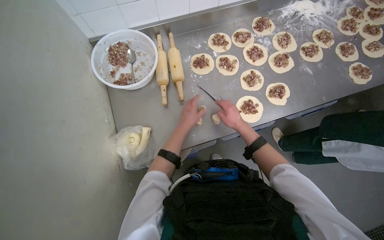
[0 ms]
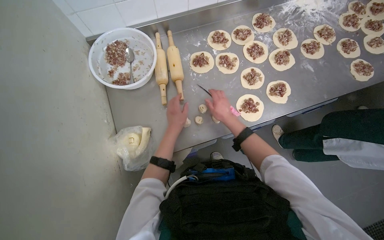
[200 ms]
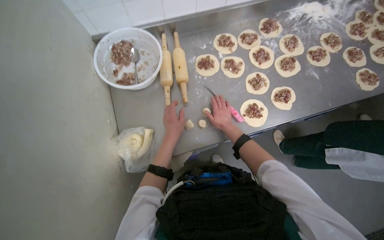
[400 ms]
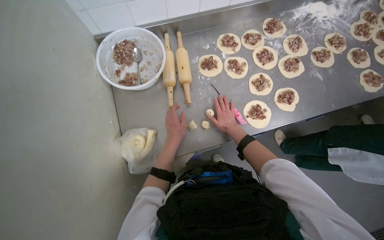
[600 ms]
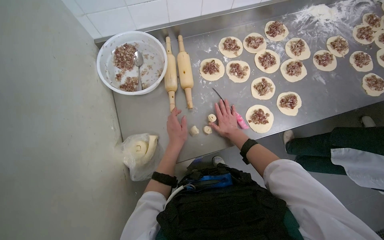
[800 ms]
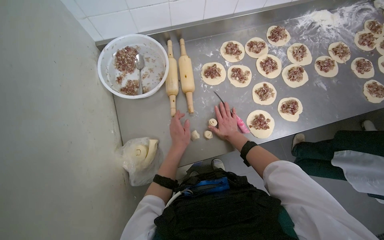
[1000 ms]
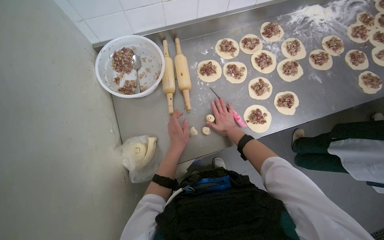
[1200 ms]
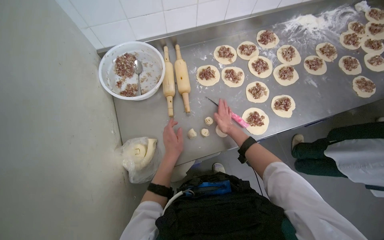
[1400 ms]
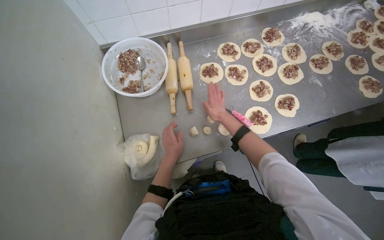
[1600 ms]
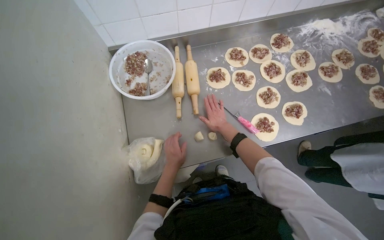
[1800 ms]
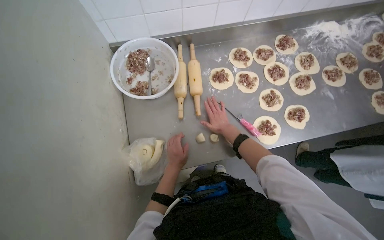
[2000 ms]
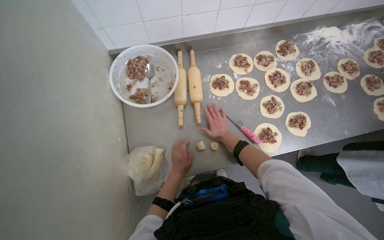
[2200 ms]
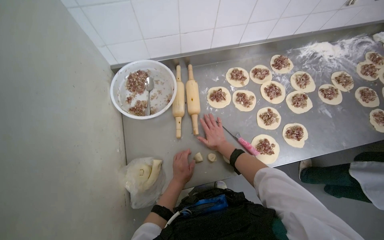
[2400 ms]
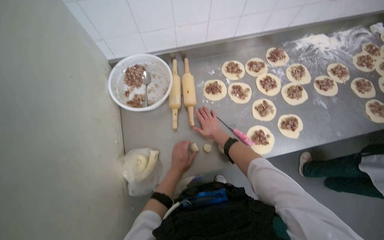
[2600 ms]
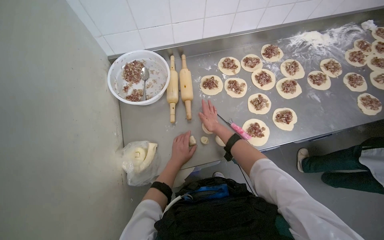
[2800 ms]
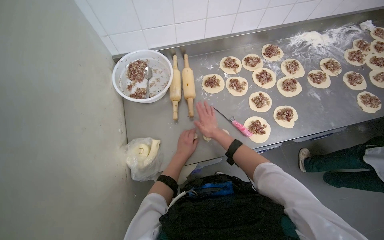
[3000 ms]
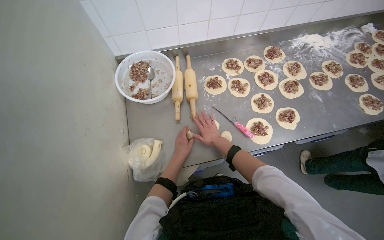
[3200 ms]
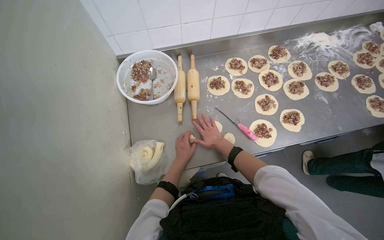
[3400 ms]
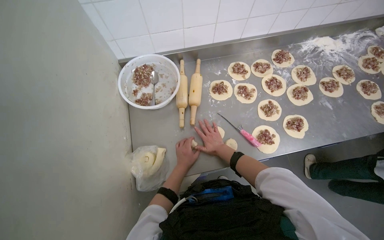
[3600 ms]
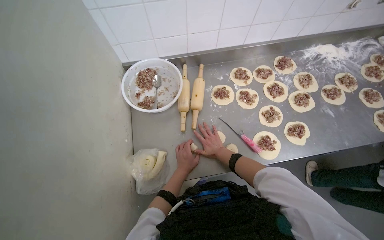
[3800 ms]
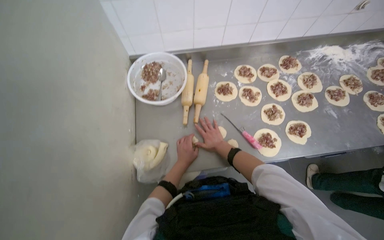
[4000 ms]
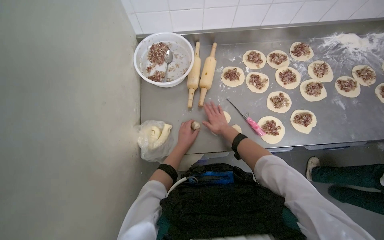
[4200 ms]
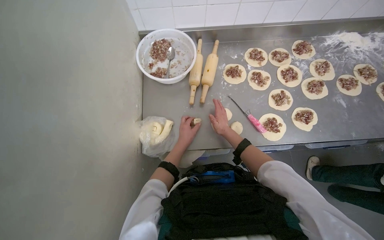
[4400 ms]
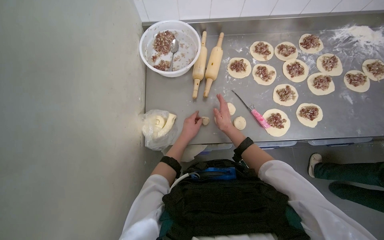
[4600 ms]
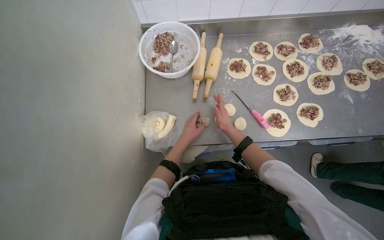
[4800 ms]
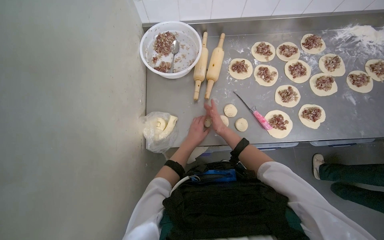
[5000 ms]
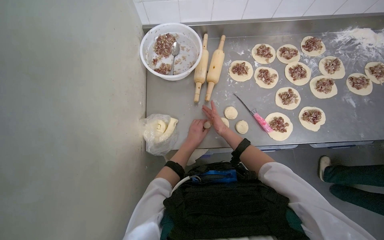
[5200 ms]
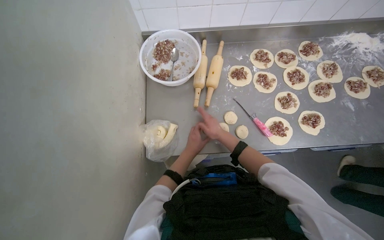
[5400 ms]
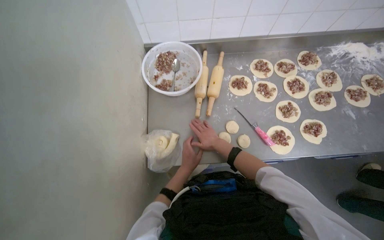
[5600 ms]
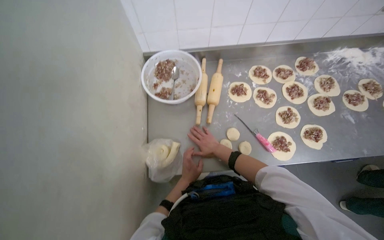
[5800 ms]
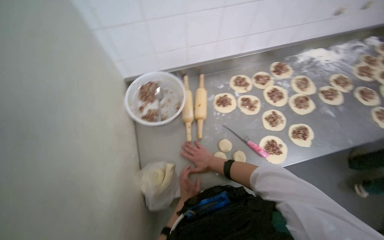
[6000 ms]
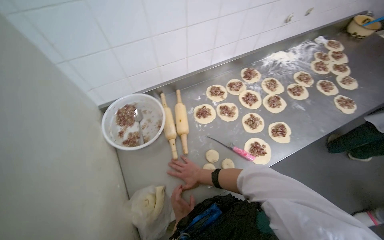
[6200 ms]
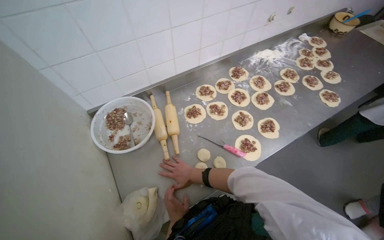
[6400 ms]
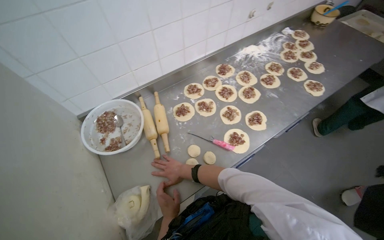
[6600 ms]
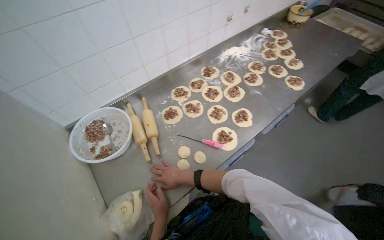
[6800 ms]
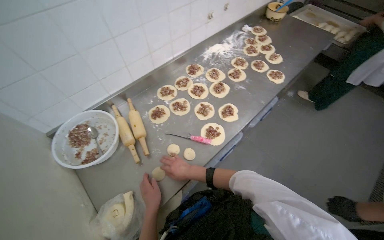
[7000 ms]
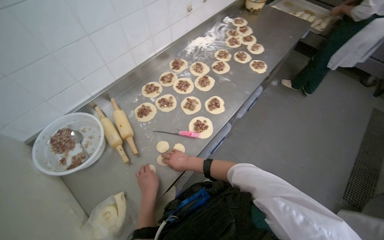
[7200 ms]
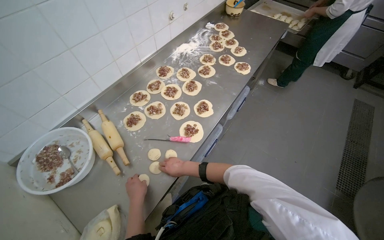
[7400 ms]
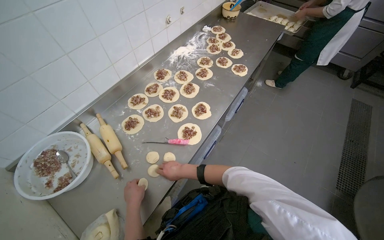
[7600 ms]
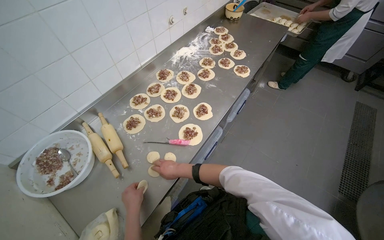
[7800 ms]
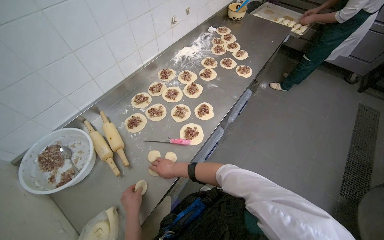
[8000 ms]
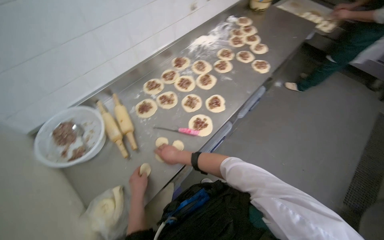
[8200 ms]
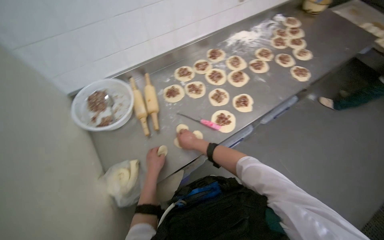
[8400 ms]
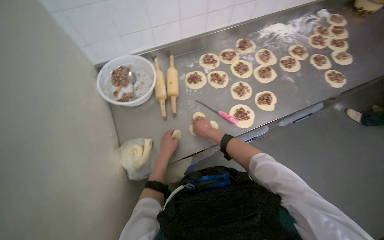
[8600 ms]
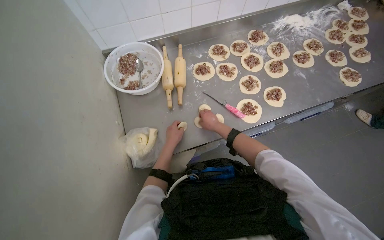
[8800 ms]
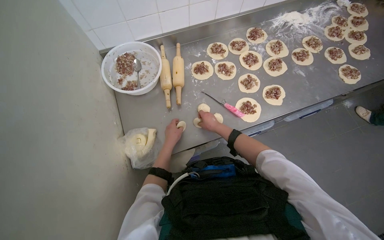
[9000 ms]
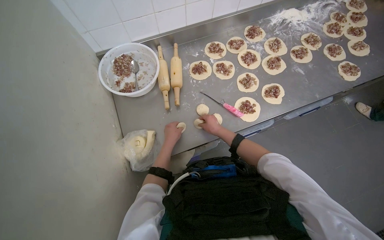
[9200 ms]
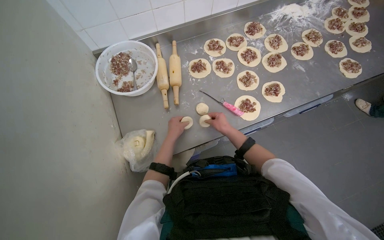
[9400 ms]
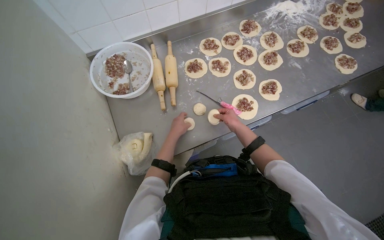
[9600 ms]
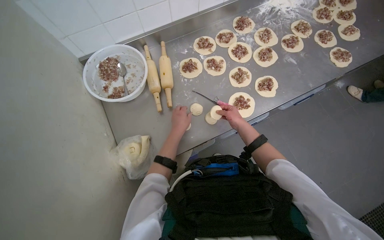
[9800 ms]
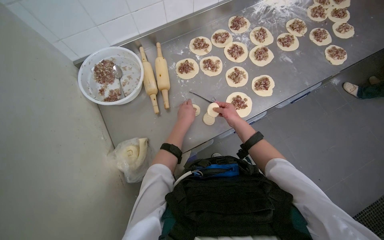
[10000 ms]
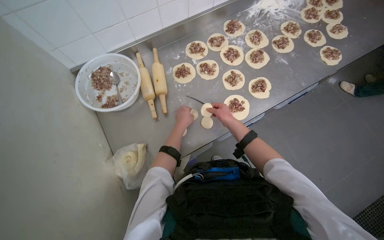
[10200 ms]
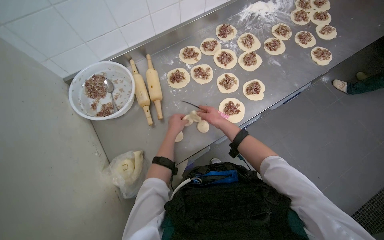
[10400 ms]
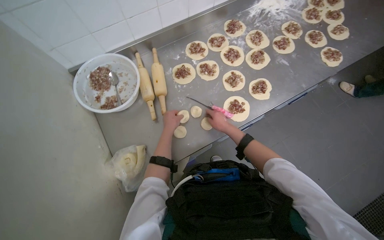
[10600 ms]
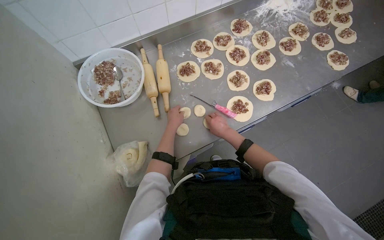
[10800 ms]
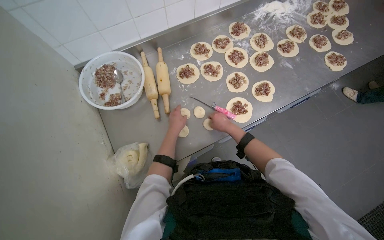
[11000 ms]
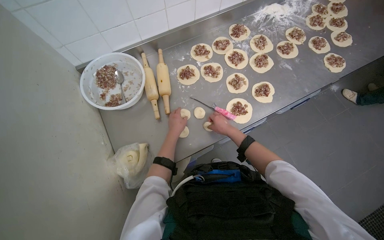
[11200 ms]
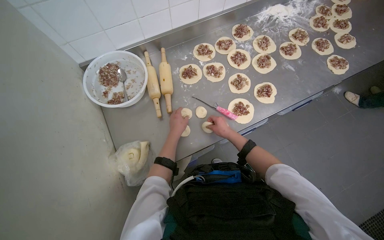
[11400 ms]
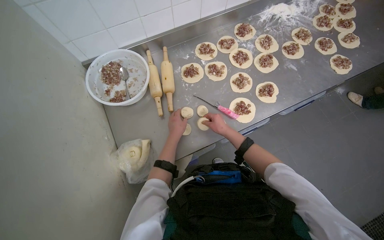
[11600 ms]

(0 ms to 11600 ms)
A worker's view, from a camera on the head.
Job: preparing food.
The whole recording: Forming dough into circles. The worker forms small pieces of dough into circles with their hands.
0 ms - 1400 ms: The hands stay close to where they were, moving slightly.
1400 ms - 4400 ms: The hands make small movements and keep their place.
4400 ms - 5800 ms: The hands are busy where they are.
5800 ms - 7200 ms: The head turns to the right by approximately 45 degrees.
7200 ms - 8800 ms: The wearer's head swings approximately 30 degrees to the left.
8800 ms - 10200 ms: The right hand shifts some 10 cm to the right; the left hand shifts roughly 15 cm up the picture and to the right.
10200 ms - 11600 ms: The hands work in one place, with small movements.

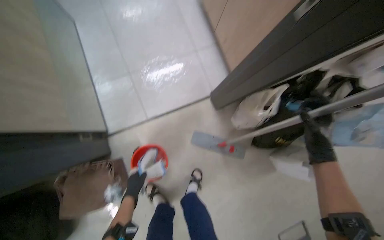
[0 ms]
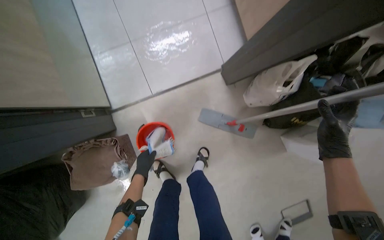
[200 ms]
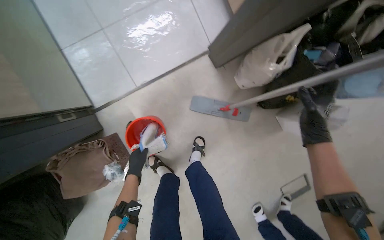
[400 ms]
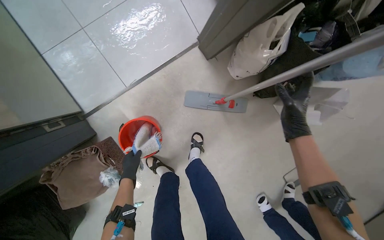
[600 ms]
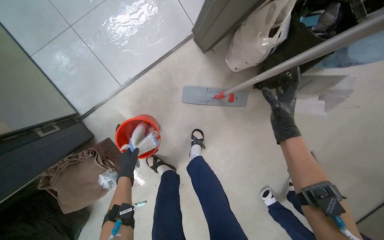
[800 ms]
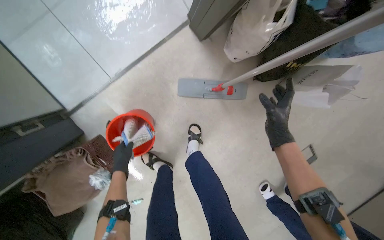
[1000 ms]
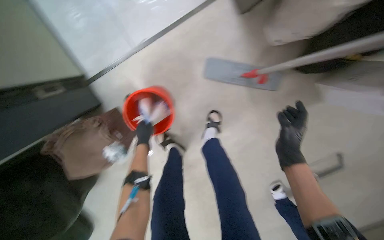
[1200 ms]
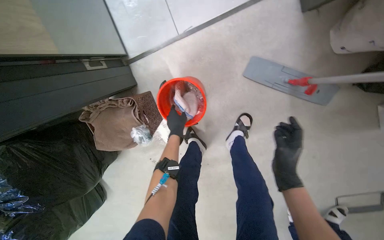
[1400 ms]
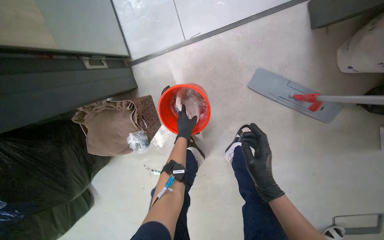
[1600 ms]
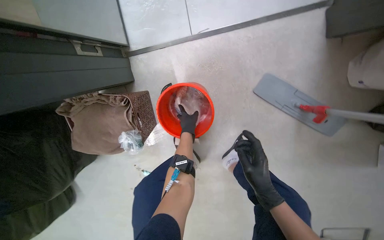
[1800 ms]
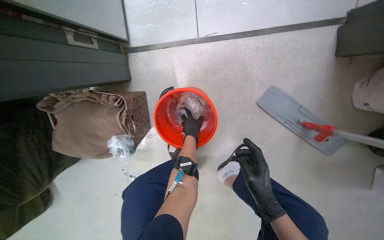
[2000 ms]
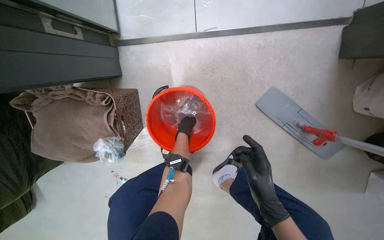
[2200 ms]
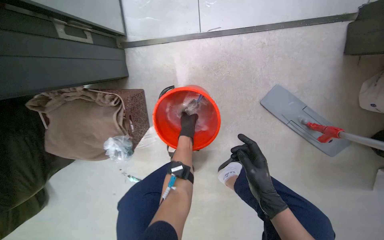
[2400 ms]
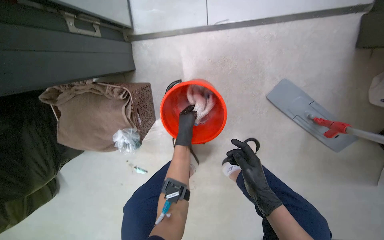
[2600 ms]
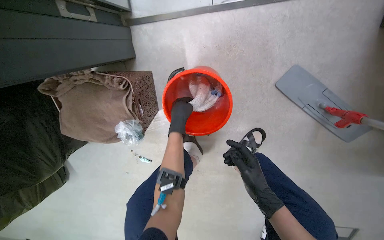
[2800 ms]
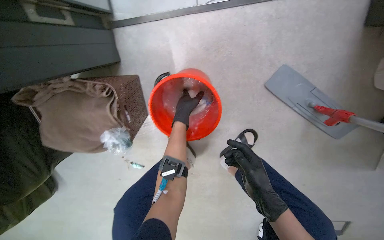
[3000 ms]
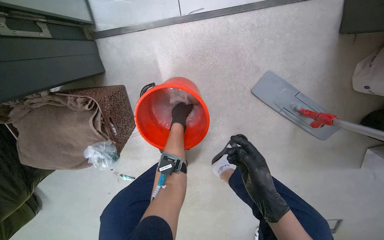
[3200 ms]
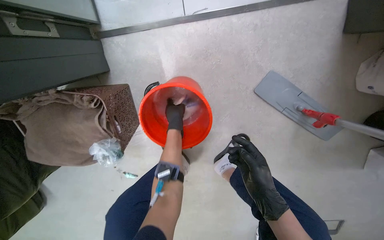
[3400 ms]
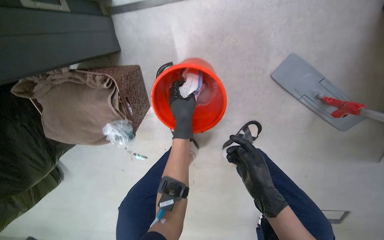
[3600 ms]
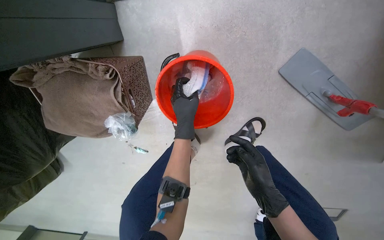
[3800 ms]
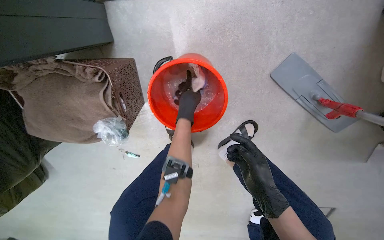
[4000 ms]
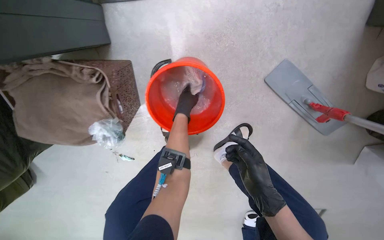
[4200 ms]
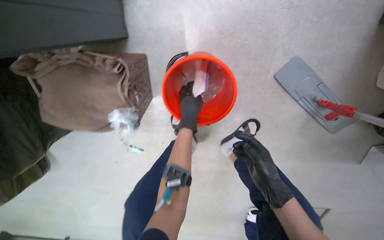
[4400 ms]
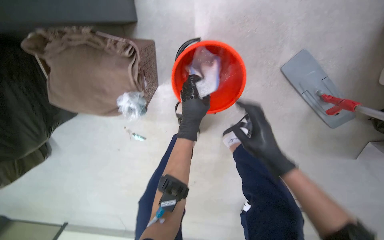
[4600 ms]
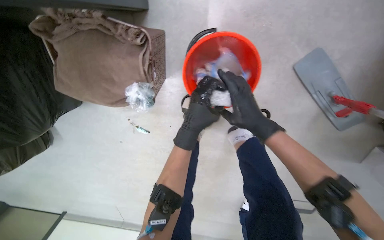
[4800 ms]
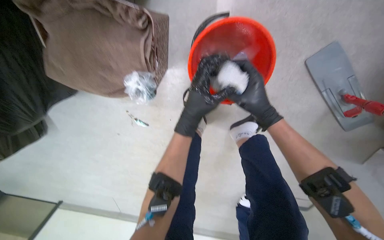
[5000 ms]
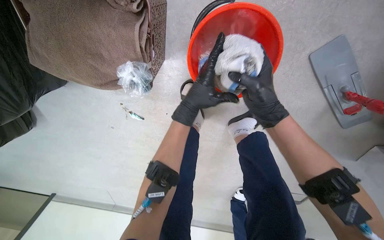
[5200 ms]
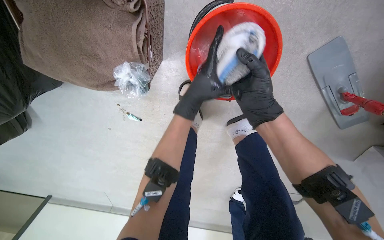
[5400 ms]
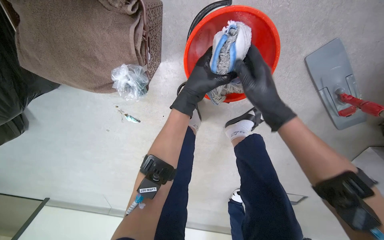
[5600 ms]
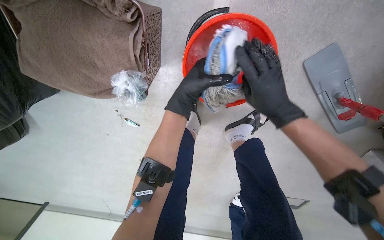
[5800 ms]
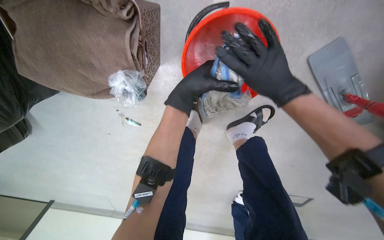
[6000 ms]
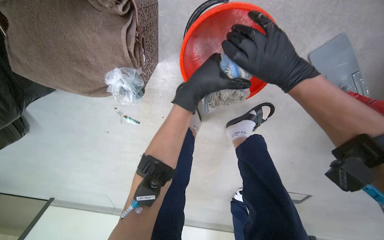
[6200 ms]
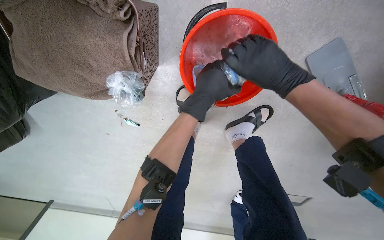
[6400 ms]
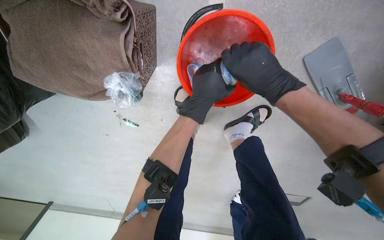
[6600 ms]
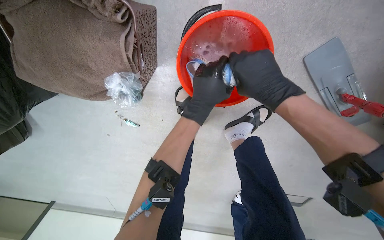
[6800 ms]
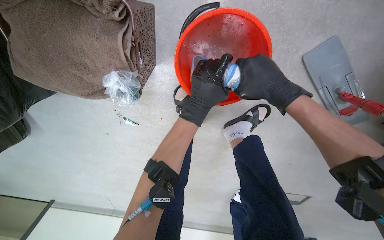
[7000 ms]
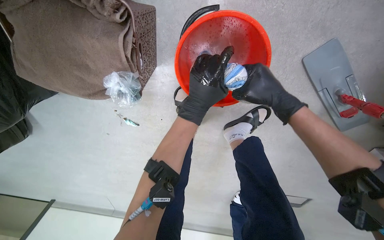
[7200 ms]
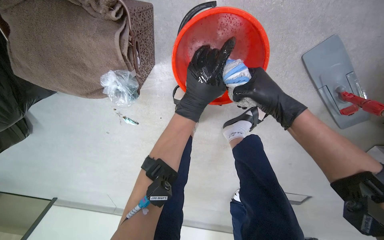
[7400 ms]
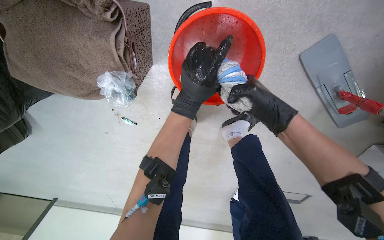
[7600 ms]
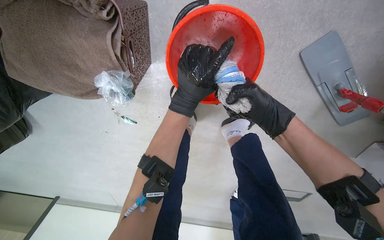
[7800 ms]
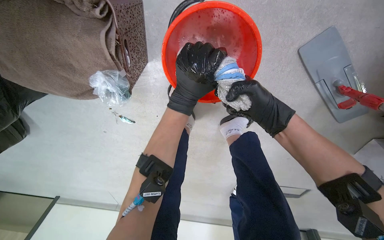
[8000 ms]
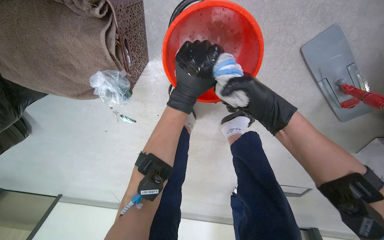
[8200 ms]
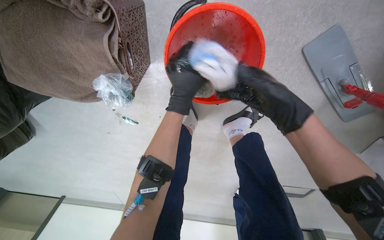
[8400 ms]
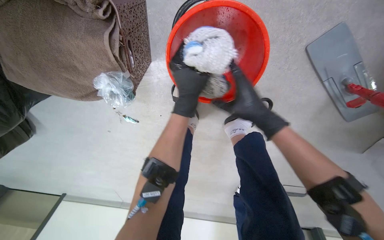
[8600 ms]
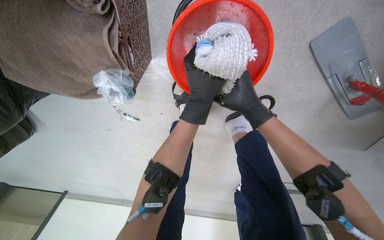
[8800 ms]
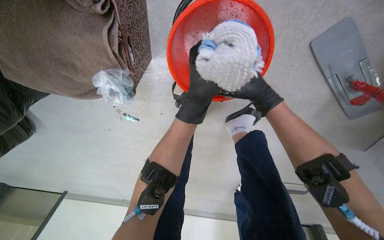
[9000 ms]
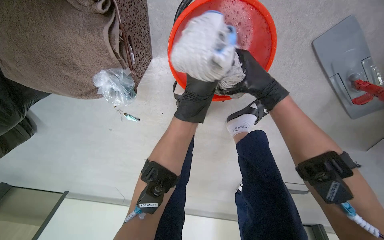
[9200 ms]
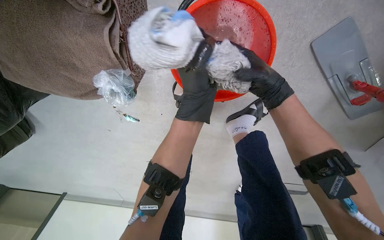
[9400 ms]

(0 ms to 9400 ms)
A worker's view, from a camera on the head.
Job: preparing cleaning supplies.
The whole recording: Cleaning mop head. The worker removes and rinses the mop head in a bucket.
0 ms - 1600 ms: The view tips downward by roughly 25 degrees.
1600 ms - 3200 ms: The left hand travels farther from the camera and up the picture by roughly 25 cm.
3200 ms - 4800 ms: The left hand swings nearer and farther, about 25 cm each way, with 2 reversals.
4800 ms - 6200 ms: Both hands travel together up the picture, roughly 10 cm.
6200 ms - 7800 ms: The right hand goes about 10 cm down the picture.
7800 ms - 9400 ms: The left hand reaches about 10 cm farther from the camera, then returns; the right hand heads up the picture, covering roughly 10 cm, and goes nearer to the camera and returns, approximately 5 cm each way.
